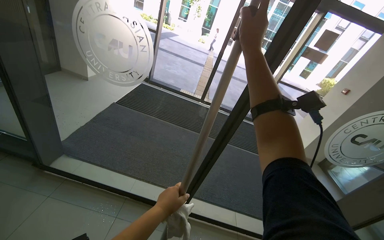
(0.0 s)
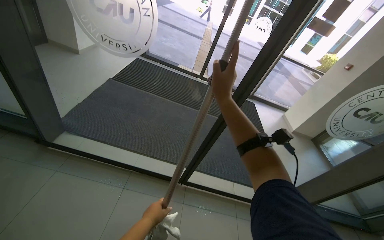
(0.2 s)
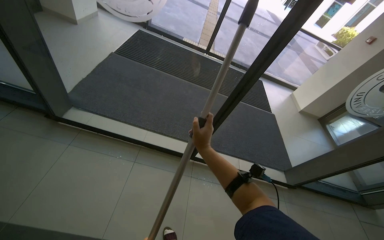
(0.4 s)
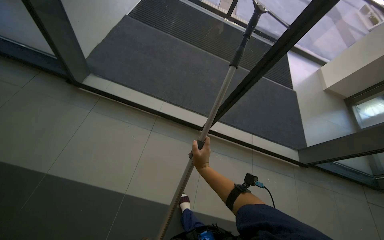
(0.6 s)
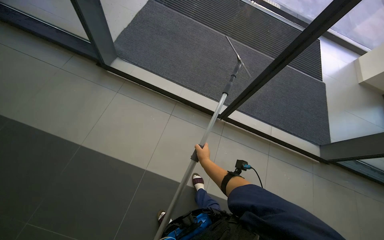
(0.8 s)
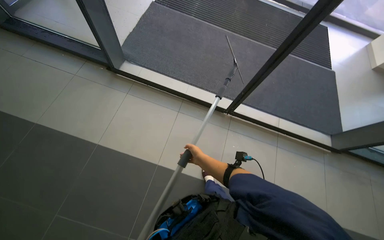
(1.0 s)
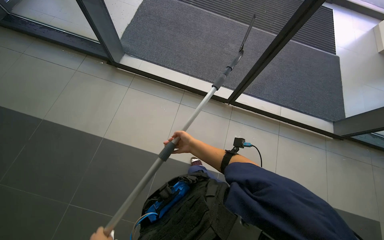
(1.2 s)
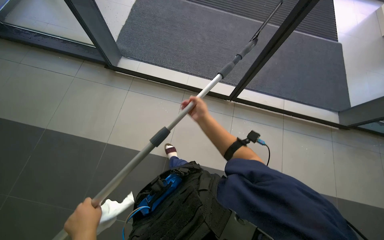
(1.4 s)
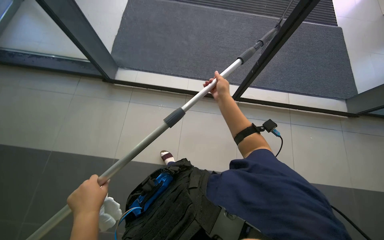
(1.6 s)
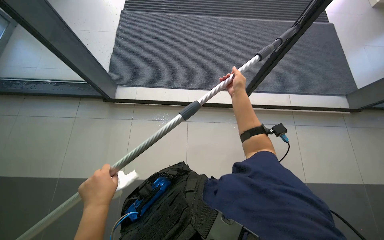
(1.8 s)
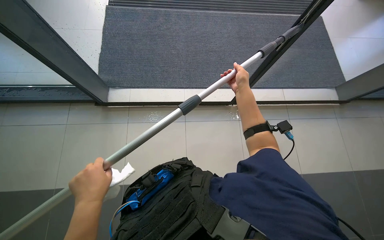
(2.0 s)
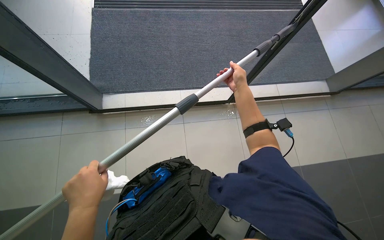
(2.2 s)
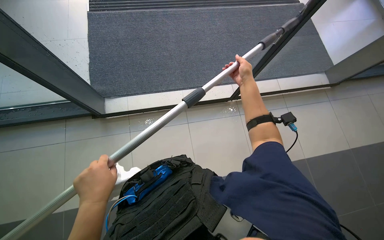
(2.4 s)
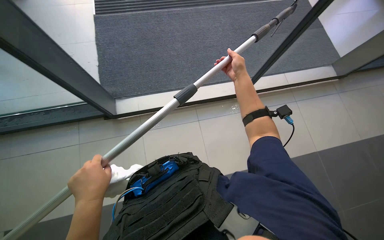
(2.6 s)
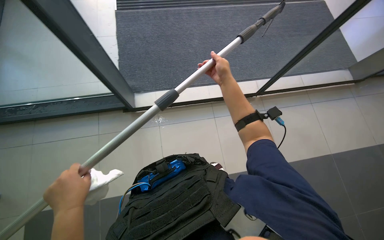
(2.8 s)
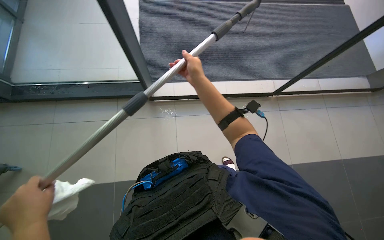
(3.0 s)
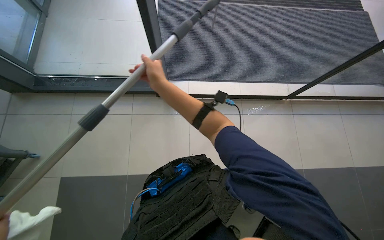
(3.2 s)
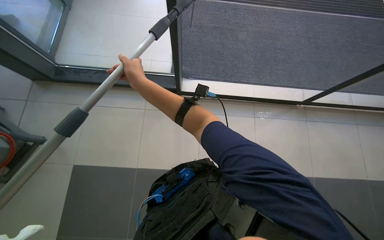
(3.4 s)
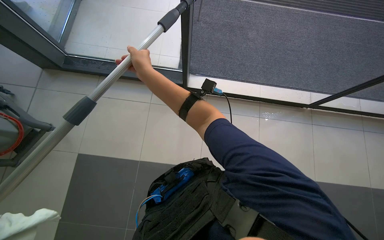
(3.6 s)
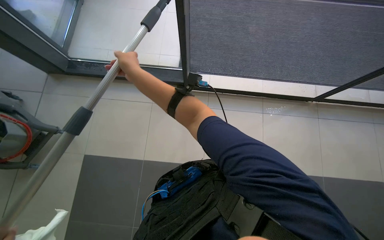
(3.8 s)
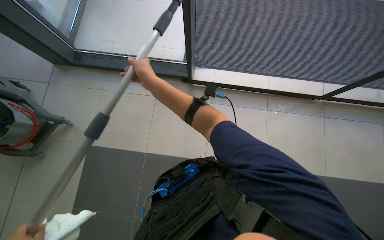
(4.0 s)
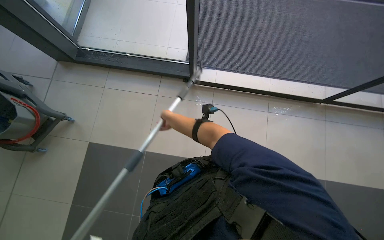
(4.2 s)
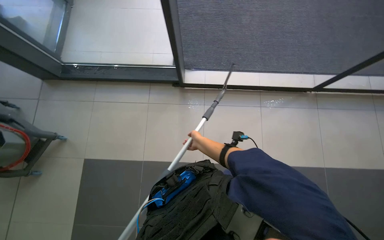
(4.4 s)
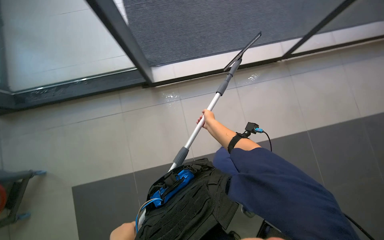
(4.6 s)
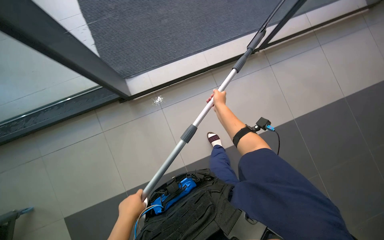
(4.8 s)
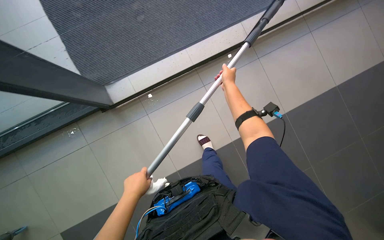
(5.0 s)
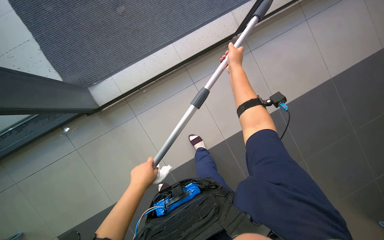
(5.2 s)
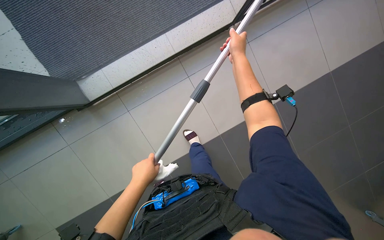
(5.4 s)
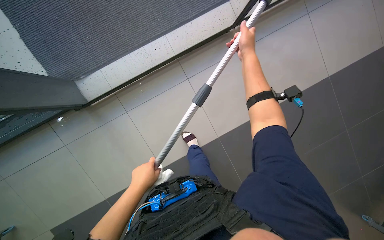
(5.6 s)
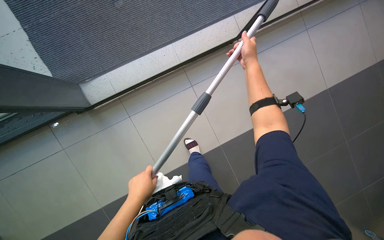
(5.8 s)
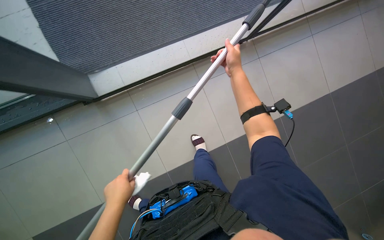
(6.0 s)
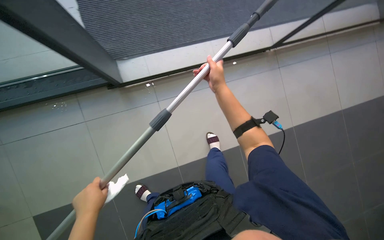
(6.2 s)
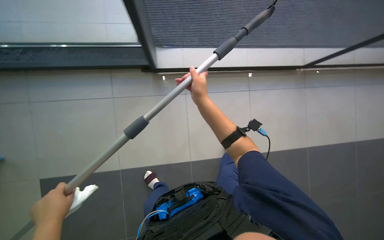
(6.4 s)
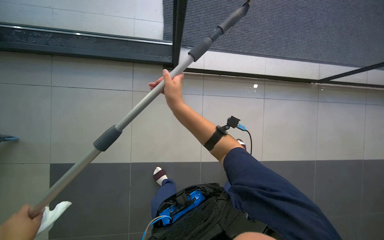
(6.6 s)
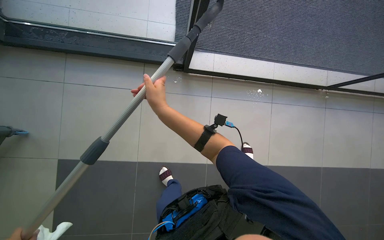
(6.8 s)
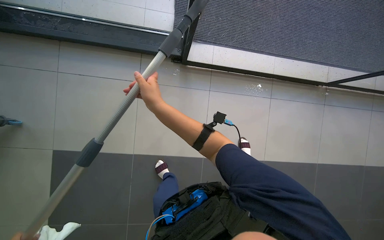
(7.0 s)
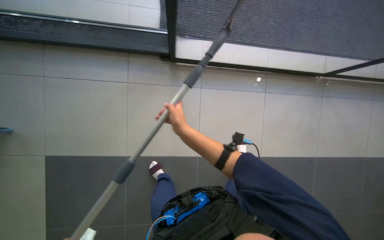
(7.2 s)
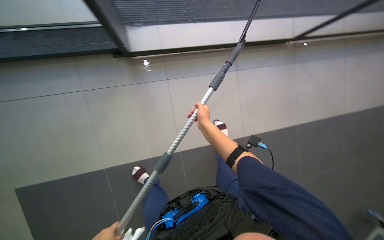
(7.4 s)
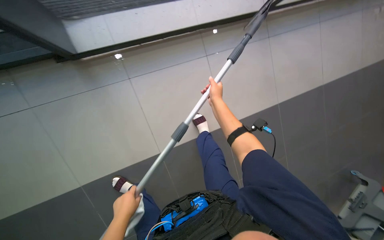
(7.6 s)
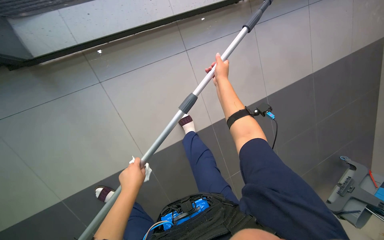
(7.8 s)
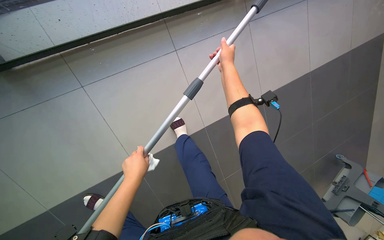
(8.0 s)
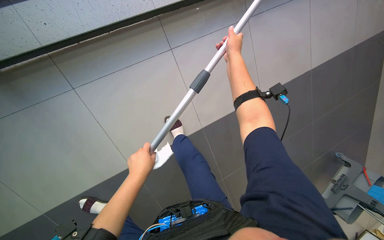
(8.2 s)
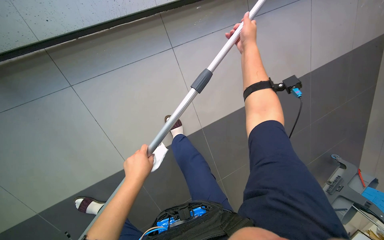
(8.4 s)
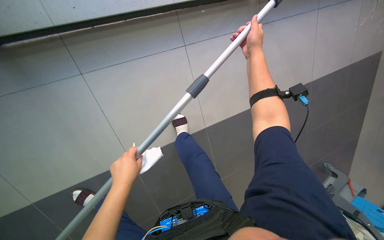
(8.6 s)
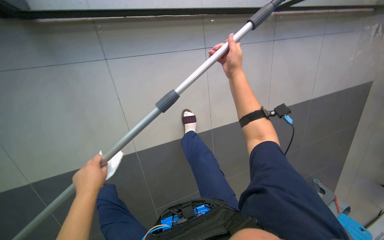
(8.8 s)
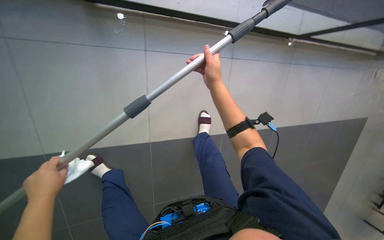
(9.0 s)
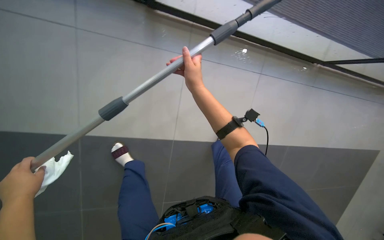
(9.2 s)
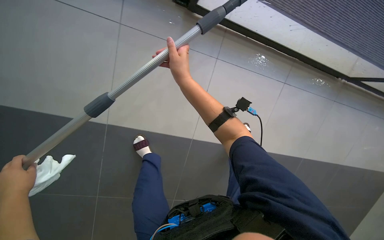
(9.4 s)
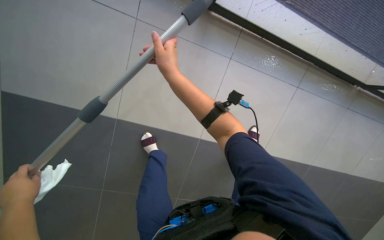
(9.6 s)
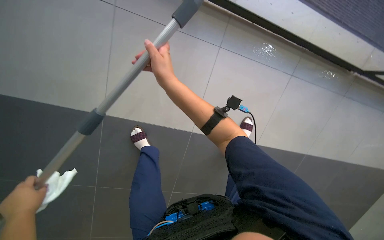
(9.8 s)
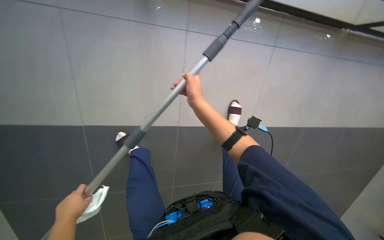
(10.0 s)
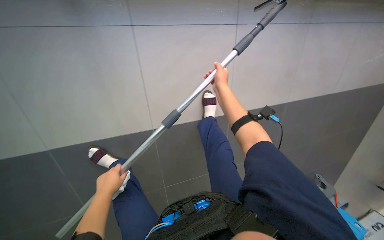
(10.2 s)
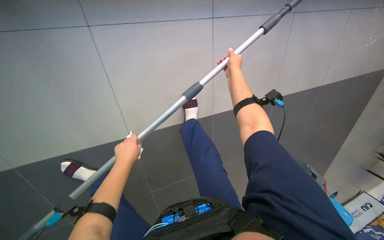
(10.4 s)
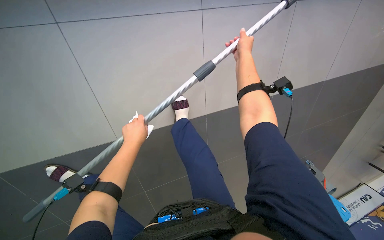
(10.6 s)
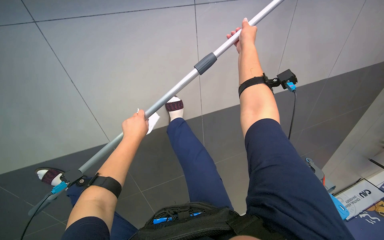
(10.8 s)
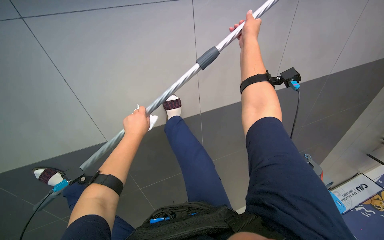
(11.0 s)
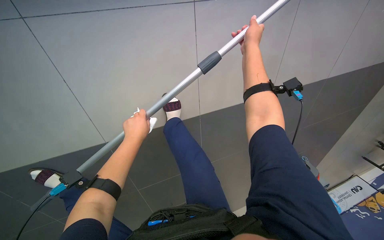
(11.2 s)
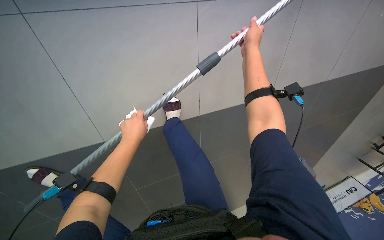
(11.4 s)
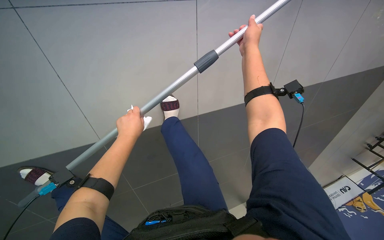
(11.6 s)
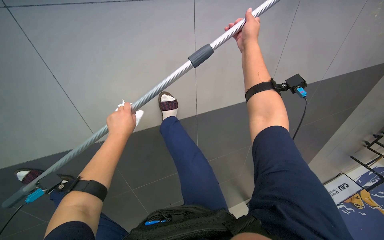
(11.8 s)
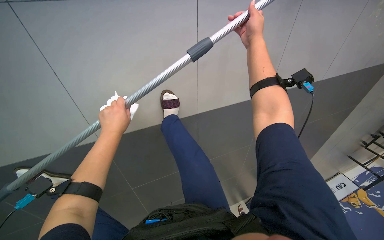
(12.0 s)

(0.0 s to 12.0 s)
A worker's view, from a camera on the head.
Job: cleaning windows.
The whole recording: Cleaning glass panels. The worker cleans the glass panels with a long pole tool and then wipes them with a cloth.
0.0 s - 1.6 s: The view tilts about 35 degrees downward.
1.6 s - 3.0 s: The left hand travels to the left and nearer to the camera by about 30 cm; the right hand moves to the left, nearer to the camera and up the picture, approximately 25 cm.
3.0 s - 4.4 s: The right hand travels down the picture and farther from the camera by approximately 30 cm.
4.4 s - 6.0 s: The camera is carried about 50 cm. The scene rotates counterclockwise by about 25 degrees.
6.0 s - 7.6 s: The wearer looks roughly 15 degrees further downward. The right hand is displaced down the picture by approximately 15 cm, and reaches some 30 cm to the left, then returns.
10.4 s - 12.0 s: The left hand heads nearer to the camera, covering roughly 10 cm.

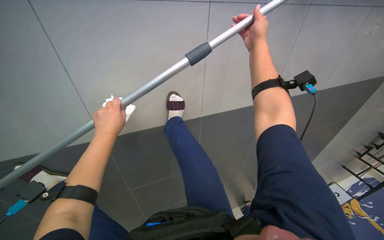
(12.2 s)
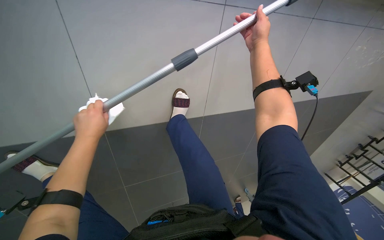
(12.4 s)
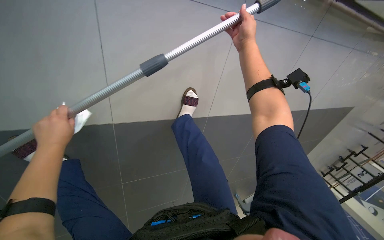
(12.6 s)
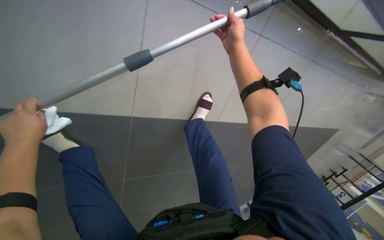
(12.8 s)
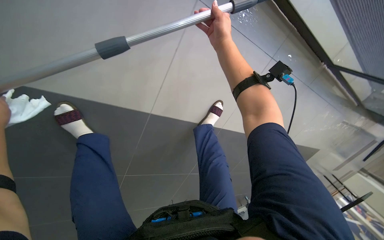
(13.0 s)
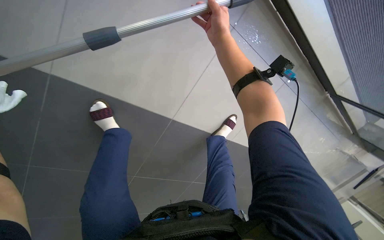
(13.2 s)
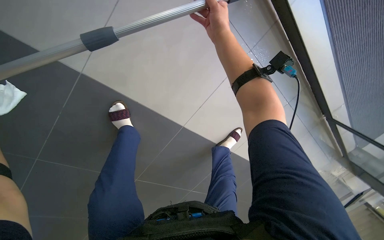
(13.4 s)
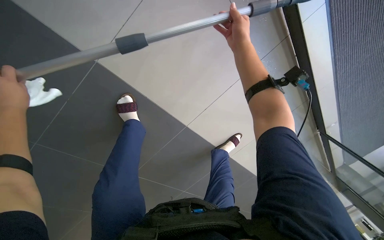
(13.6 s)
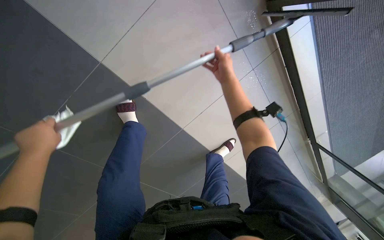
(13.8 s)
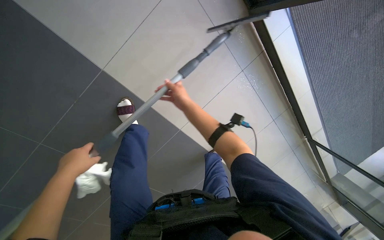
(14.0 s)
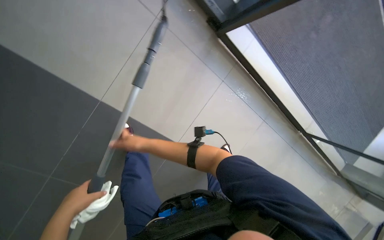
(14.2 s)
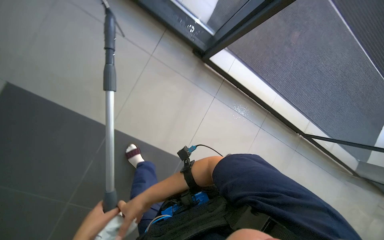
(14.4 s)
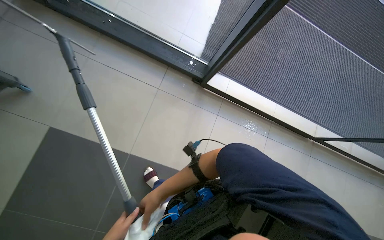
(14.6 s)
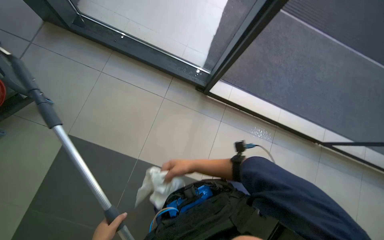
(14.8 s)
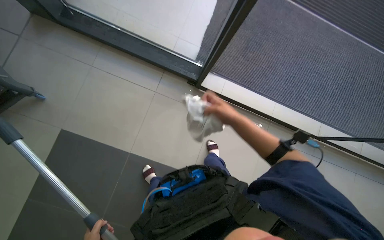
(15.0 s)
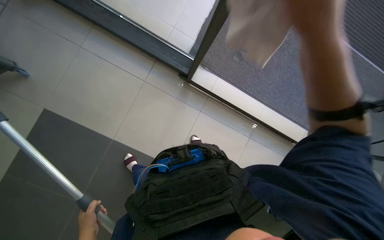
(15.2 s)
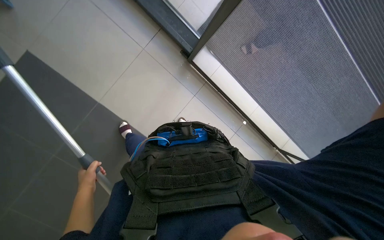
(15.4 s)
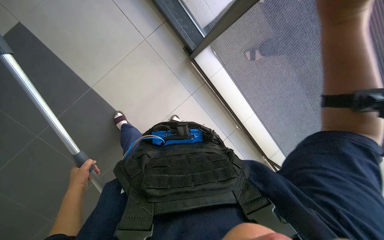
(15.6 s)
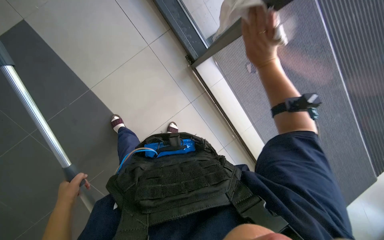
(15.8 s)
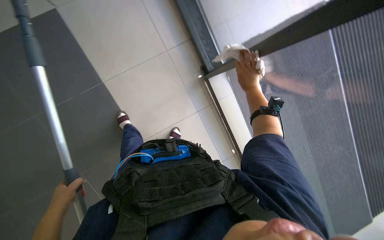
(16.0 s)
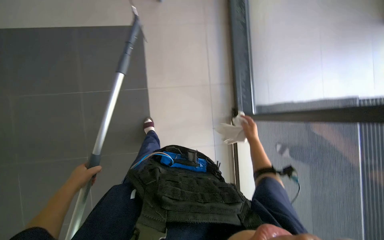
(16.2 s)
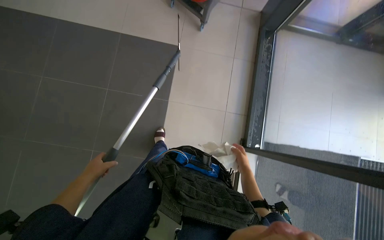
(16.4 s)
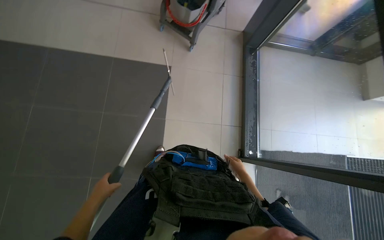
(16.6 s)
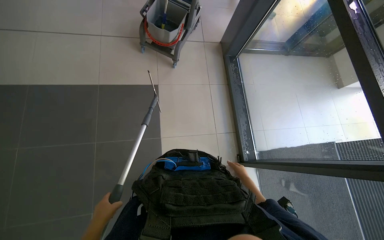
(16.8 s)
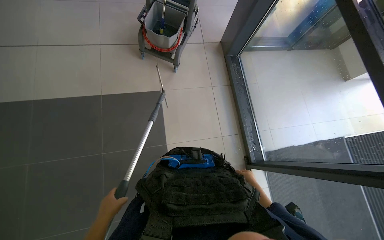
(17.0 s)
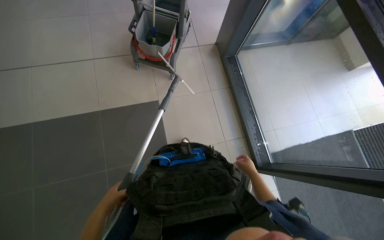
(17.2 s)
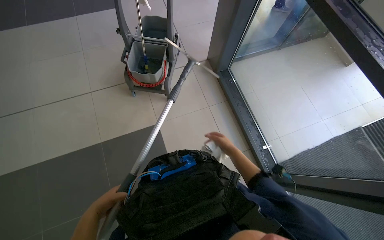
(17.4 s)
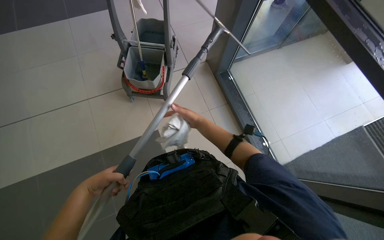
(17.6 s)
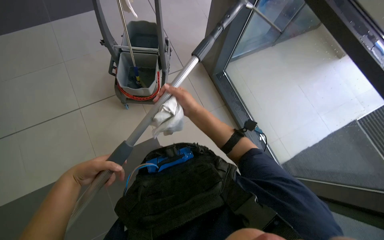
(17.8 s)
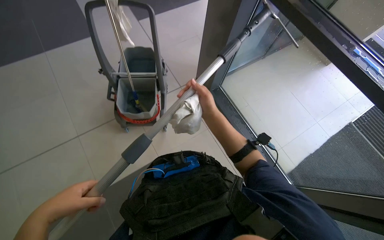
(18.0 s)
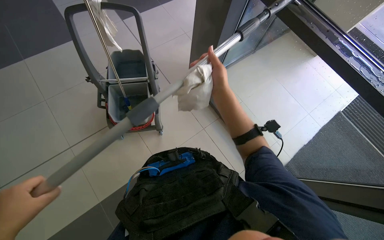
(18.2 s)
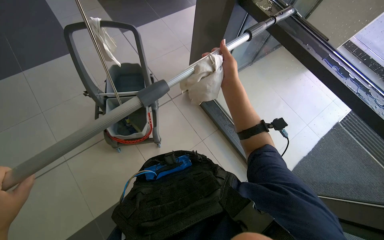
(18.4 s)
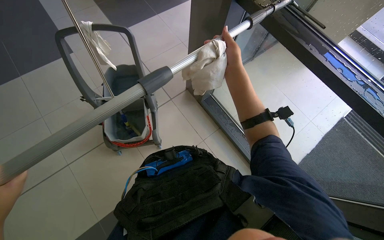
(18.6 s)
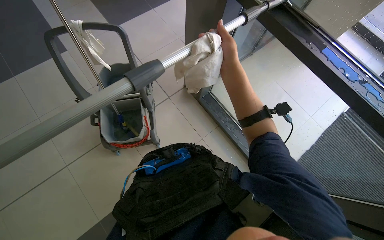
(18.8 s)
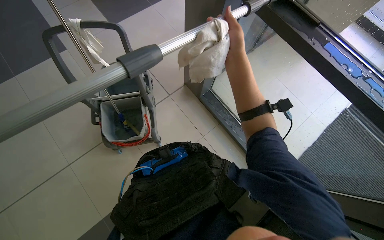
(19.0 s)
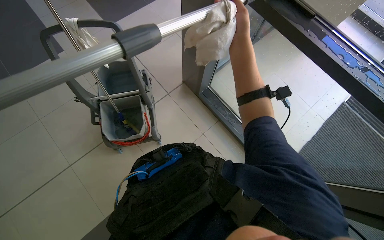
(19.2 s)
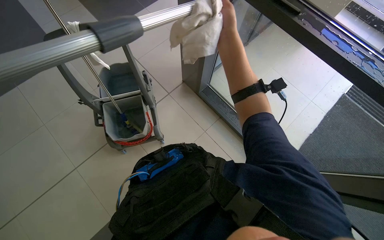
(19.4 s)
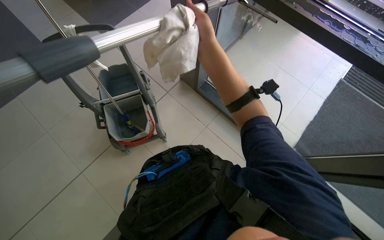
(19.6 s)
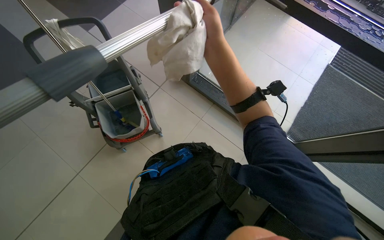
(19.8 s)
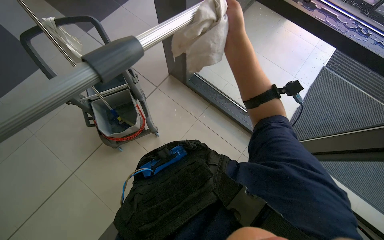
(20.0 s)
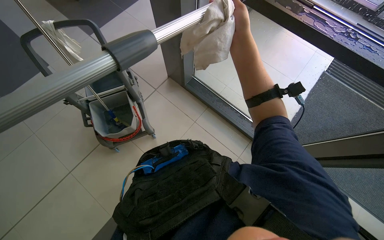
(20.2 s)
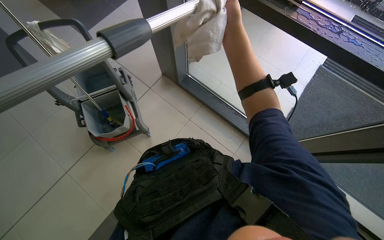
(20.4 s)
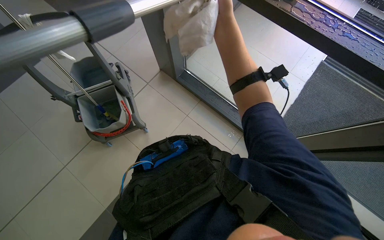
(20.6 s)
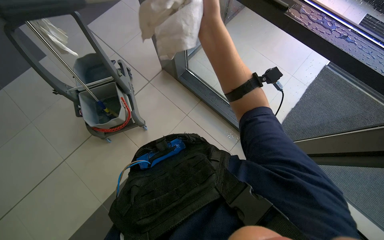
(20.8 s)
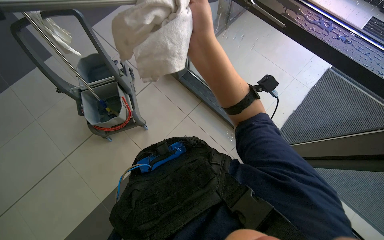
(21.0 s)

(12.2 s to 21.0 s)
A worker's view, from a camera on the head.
Job: cleaning windows.
The whole recording: Cleaning glass panels. The worker cleans the glass panels with a long pole tool and then wipes them with a cloth.
12.2 s - 13.6 s: The right hand moves to the left, roughly 15 cm.
13.6 s - 15.2 s: The camera is carried roughly 50 cm. The view tips upward by roughly 25 degrees.
15.2 s - 16.6 s: The wearer looks about 25 degrees further upward. The scene rotates clockwise by approximately 30 degrees.
16.6 s - 18.0 s: The view tips upward by roughly 25 degrees. The scene turns approximately 35 degrees counterclockwise in the picture. The right hand goes approximately 35 cm up the picture and to the left.
18.0 s - 19.6 s: The right hand moves nearer to the camera and up the picture, some 20 cm.
19.6 s - 21.0 s: The right hand shifts roughly 15 cm nearer to the camera and down the picture.
